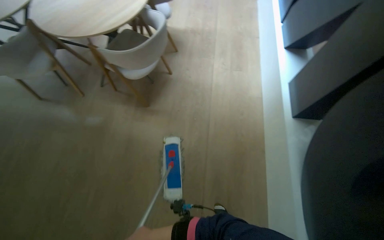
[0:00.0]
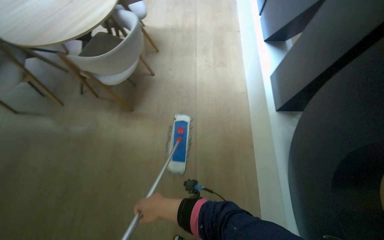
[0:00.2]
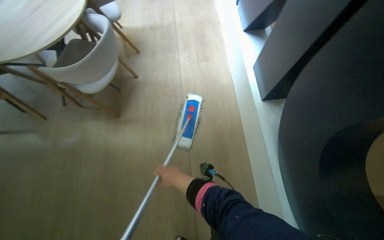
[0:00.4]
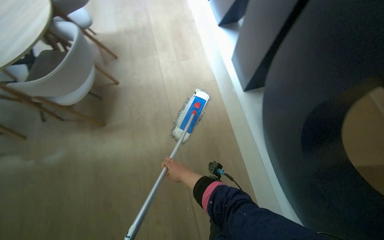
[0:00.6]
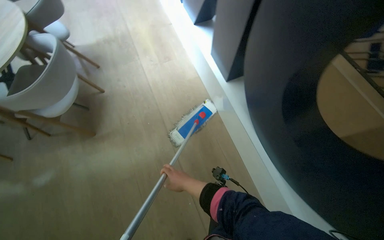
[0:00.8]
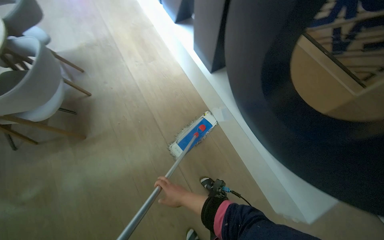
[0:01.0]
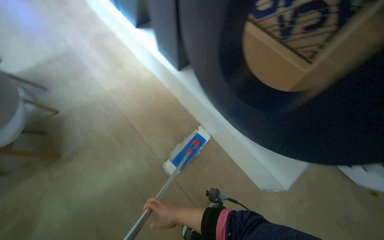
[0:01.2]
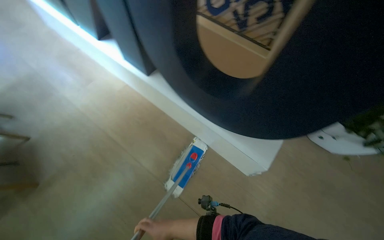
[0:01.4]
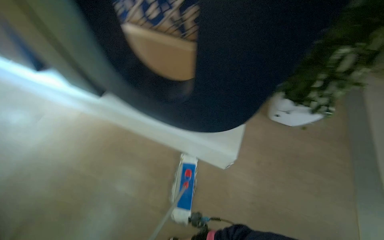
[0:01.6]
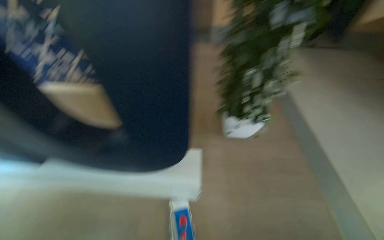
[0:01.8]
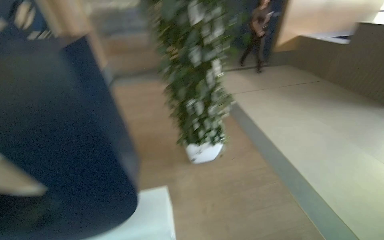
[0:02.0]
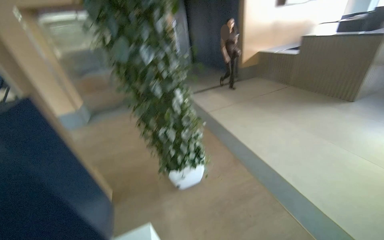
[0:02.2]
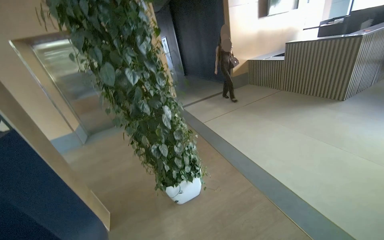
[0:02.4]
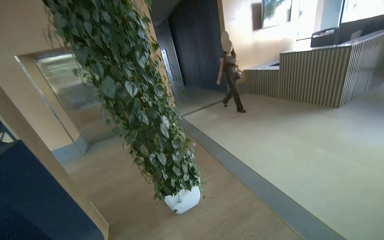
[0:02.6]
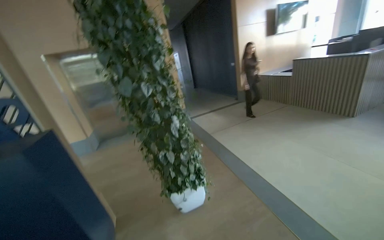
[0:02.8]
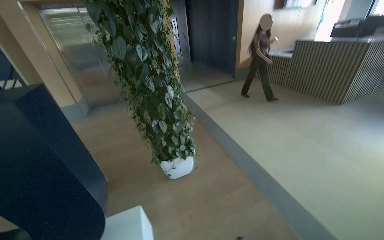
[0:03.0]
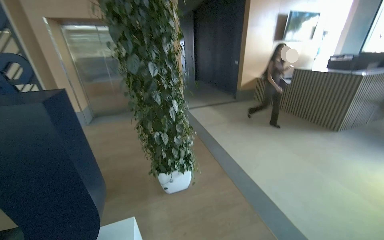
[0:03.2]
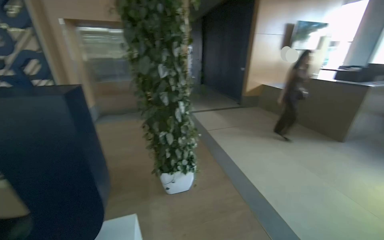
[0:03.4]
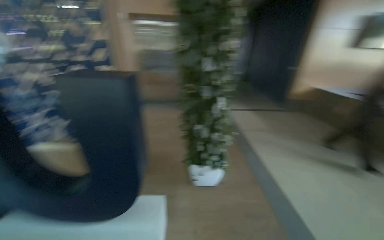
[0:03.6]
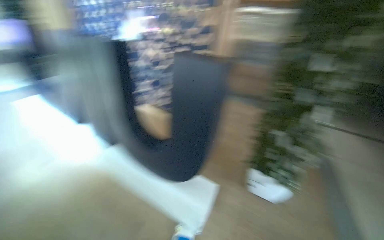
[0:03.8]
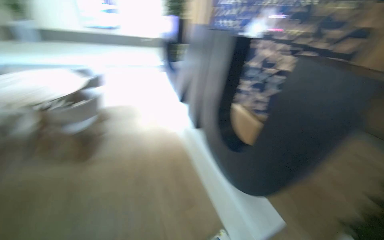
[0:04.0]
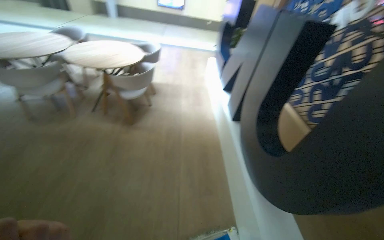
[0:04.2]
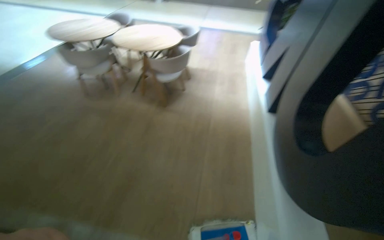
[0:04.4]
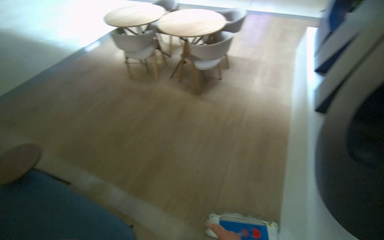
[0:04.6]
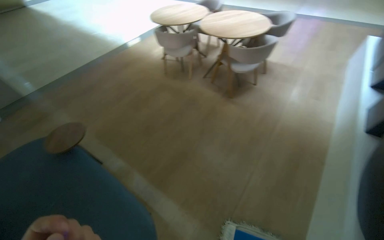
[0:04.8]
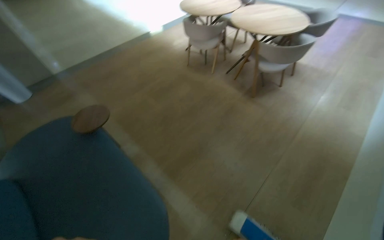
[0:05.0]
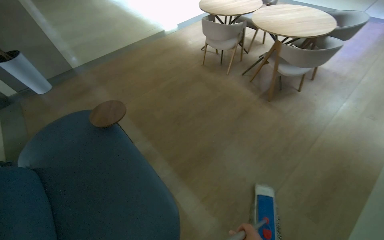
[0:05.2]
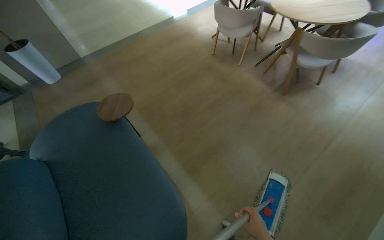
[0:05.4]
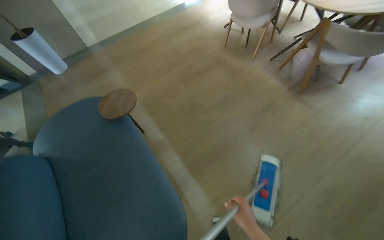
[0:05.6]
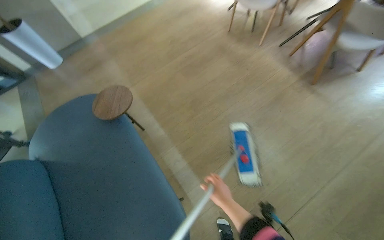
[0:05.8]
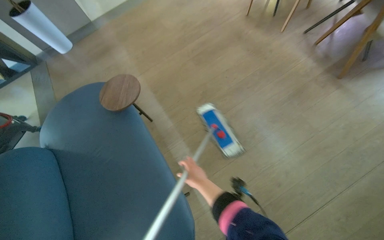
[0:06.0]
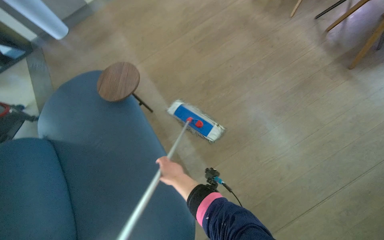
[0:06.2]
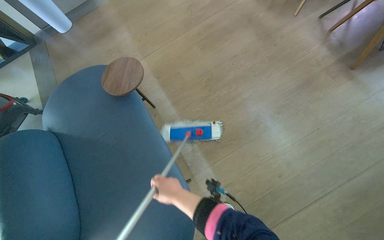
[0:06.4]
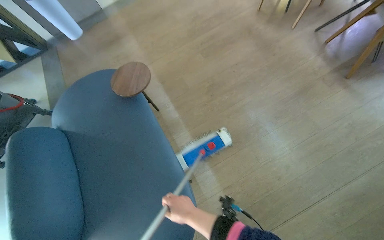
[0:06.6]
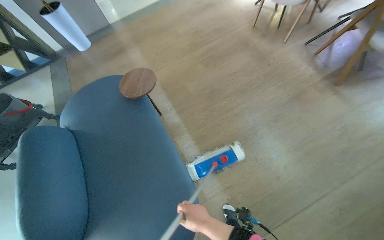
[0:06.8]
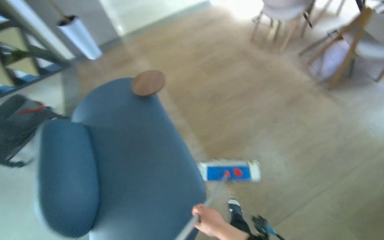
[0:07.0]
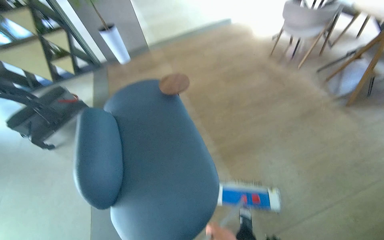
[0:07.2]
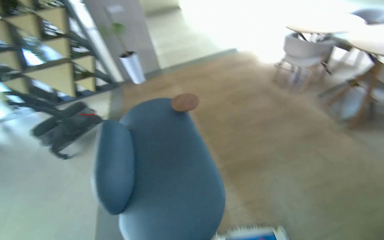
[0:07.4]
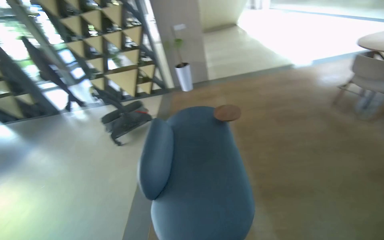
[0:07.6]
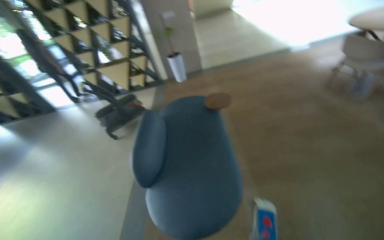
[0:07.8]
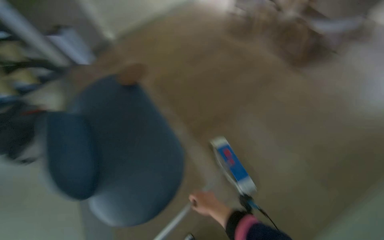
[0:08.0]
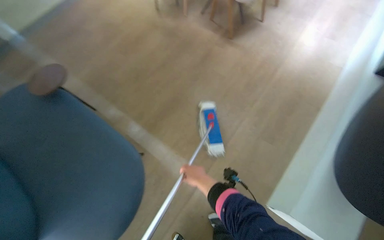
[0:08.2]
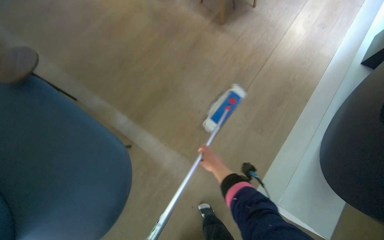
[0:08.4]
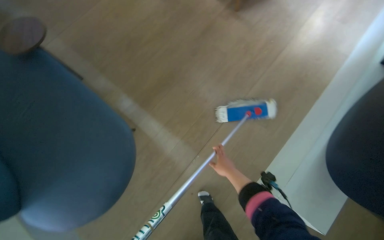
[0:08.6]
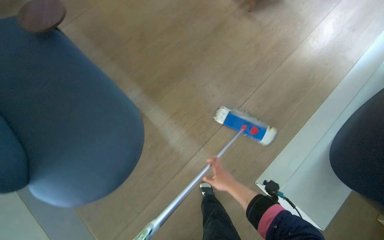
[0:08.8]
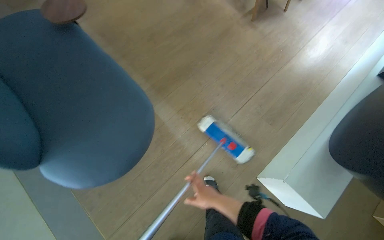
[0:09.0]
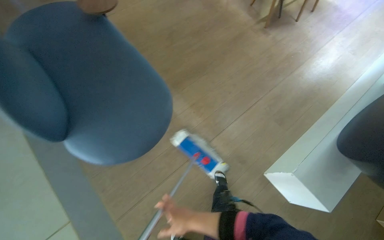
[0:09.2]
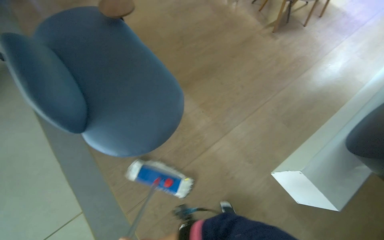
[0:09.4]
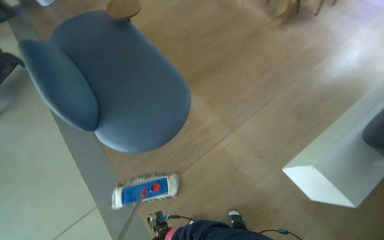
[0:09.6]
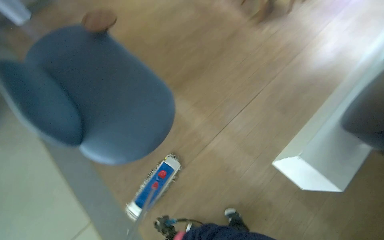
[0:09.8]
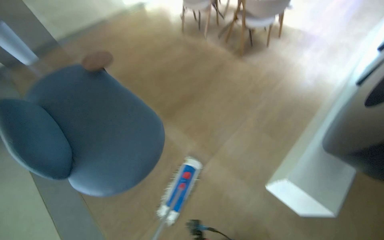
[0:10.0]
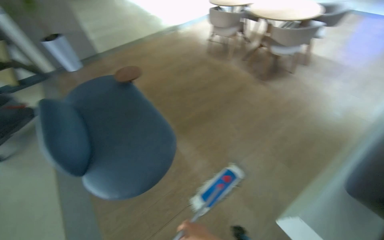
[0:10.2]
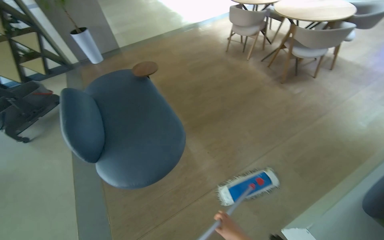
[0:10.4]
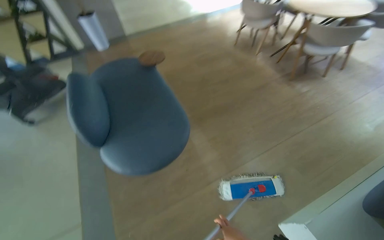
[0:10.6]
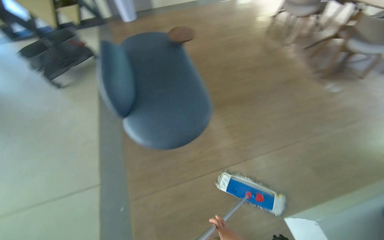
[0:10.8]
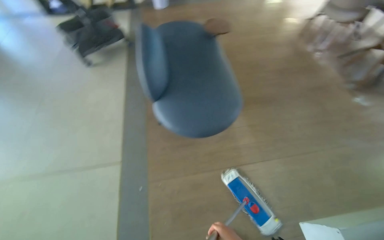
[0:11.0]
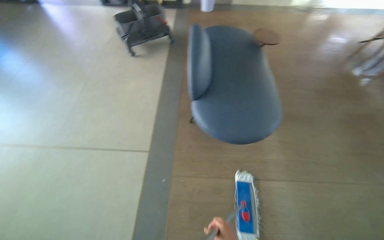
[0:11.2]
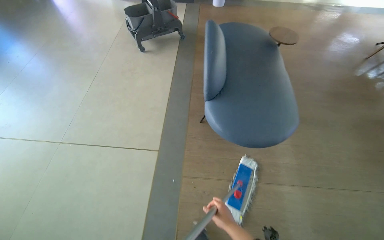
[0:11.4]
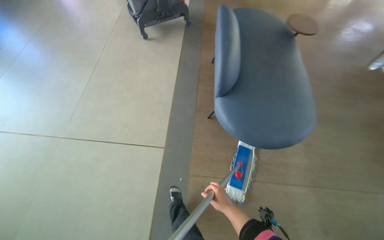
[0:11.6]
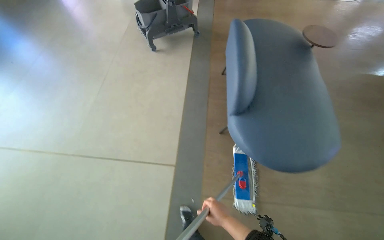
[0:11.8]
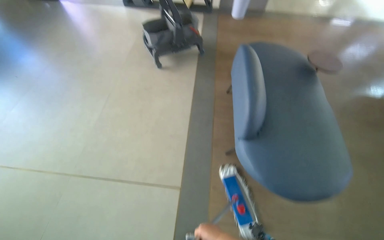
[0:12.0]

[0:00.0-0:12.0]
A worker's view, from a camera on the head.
Job: mopping floor.
The whole recording: Mopping common area floor. The worker mops the floor in the common area, moving around tables and chairs.
0:00.0 to 0:01.6: The head travels about 50 cm. The wearer looks roughly 75 degrees further to the right.
0:01.6 to 0:03.0: The head travels about 50 cm. The wearer's head swings approximately 45 degrees to the right. The view tilts roughly 30 degrees upward.
0:03.0 to 0:04.4: The head rotates about 120 degrees to the left.
0:04.4 to 0:06.0: The camera travels about 50 cm. The head turns to the left by approximately 50 degrees. The wearer looks some 20 degrees further downward.
0:06.0 to 0:07.6: The camera travels roughly 70 cm. The head rotates roughly 30 degrees to the left. The wearer looks roughly 25 degrees further upward.
0:07.6 to 0:09.0: The wearer's head swings about 35 degrees to the right. The view tips downward by about 25 degrees.
0:09.0 to 0:10.4: The camera pitches upward, by some 20 degrees.
0:10.4 to 0:12.0: The camera is carried about 90 cm. The head rotates approximately 35 degrees to the left.

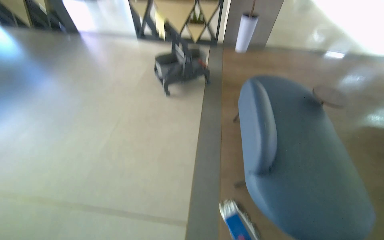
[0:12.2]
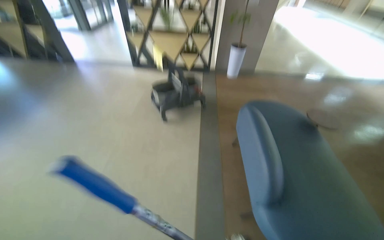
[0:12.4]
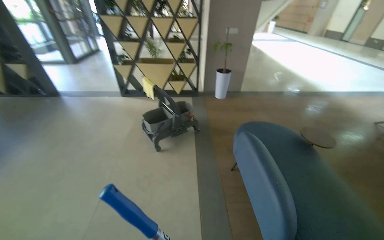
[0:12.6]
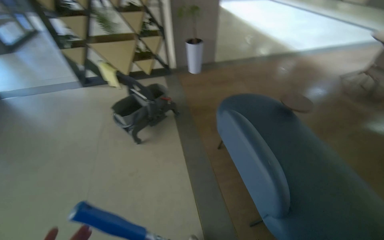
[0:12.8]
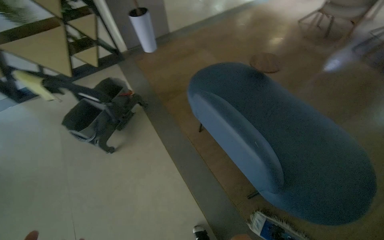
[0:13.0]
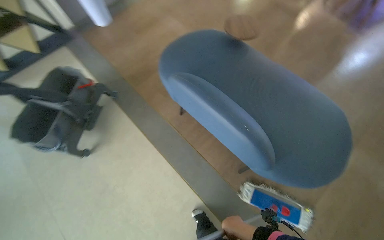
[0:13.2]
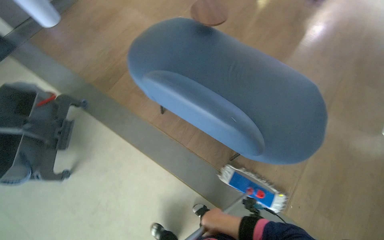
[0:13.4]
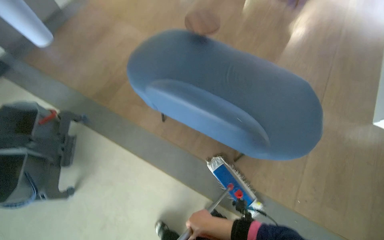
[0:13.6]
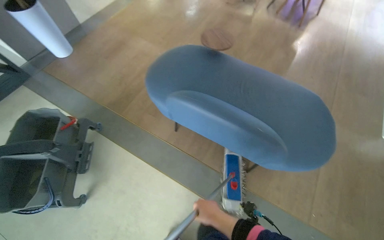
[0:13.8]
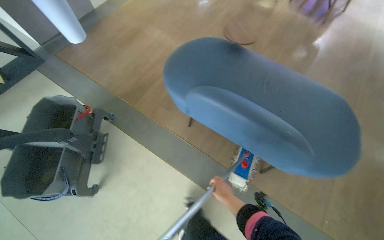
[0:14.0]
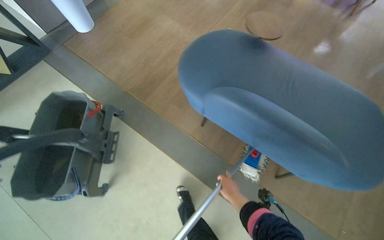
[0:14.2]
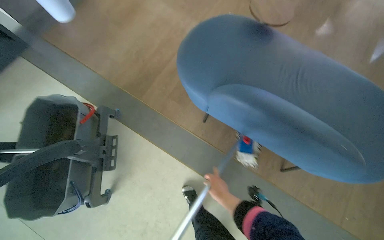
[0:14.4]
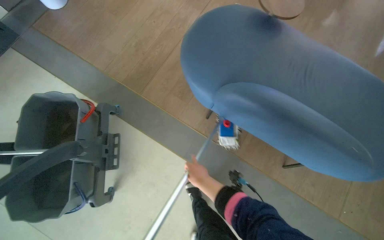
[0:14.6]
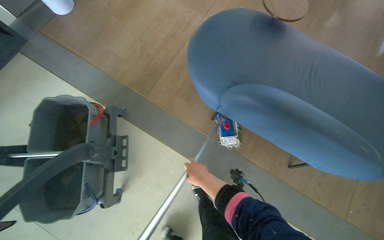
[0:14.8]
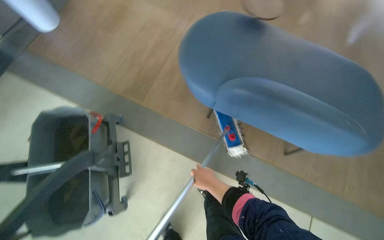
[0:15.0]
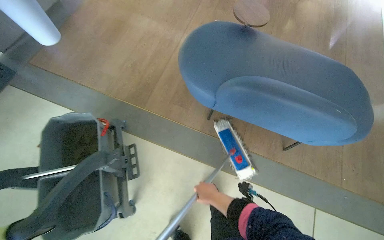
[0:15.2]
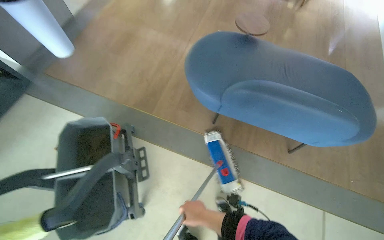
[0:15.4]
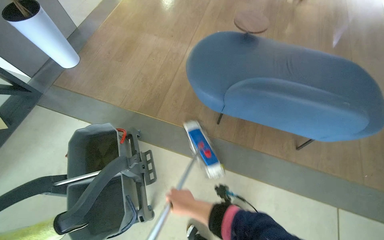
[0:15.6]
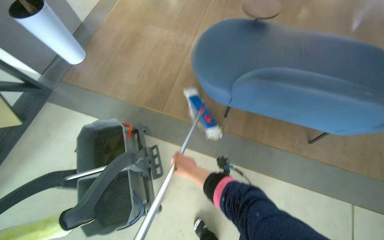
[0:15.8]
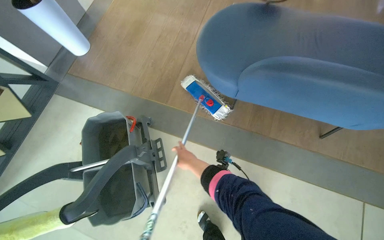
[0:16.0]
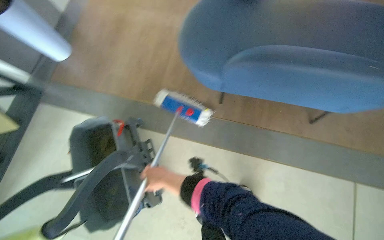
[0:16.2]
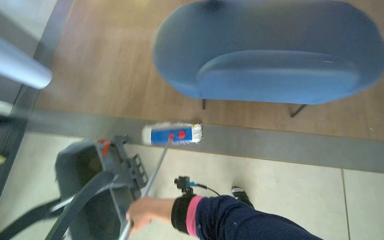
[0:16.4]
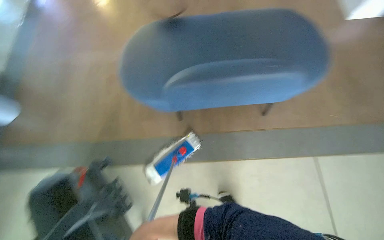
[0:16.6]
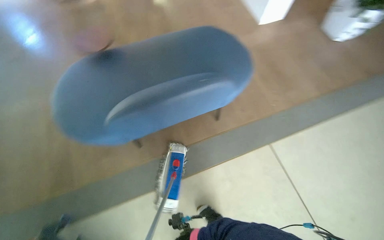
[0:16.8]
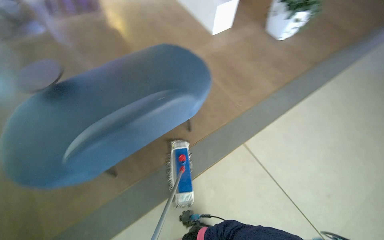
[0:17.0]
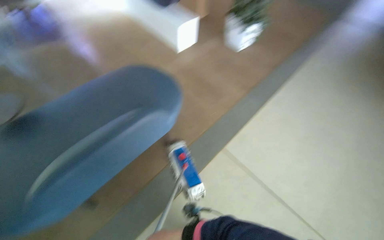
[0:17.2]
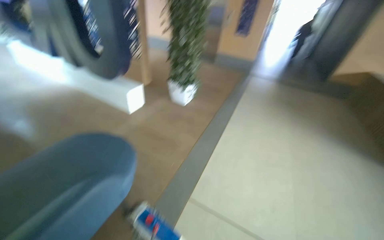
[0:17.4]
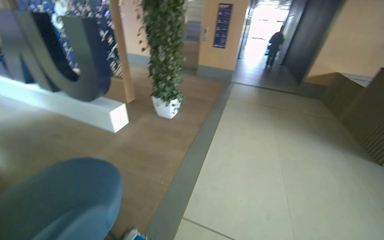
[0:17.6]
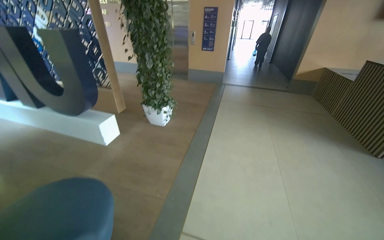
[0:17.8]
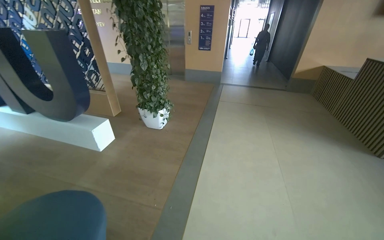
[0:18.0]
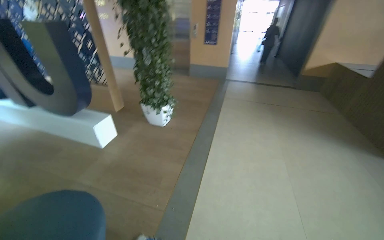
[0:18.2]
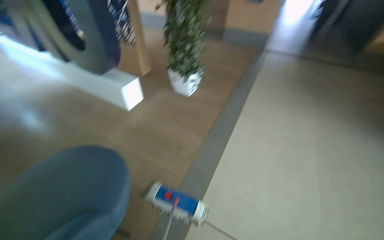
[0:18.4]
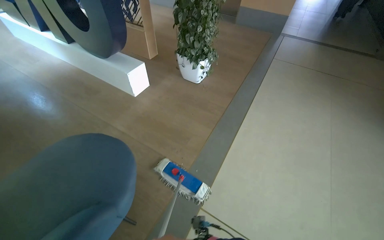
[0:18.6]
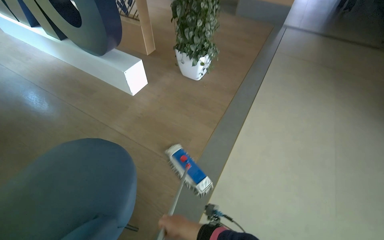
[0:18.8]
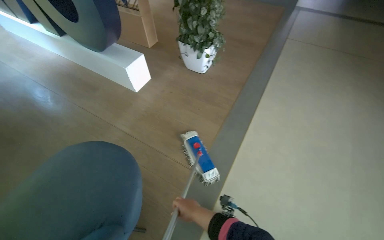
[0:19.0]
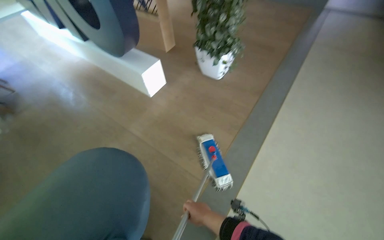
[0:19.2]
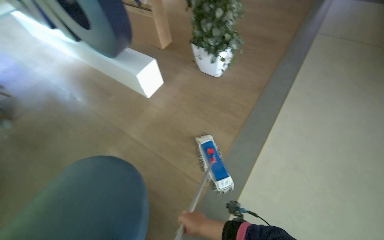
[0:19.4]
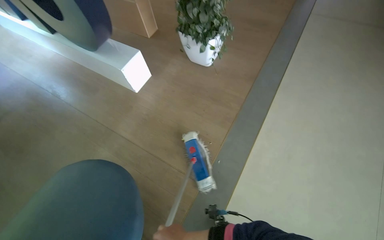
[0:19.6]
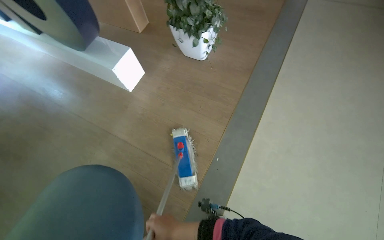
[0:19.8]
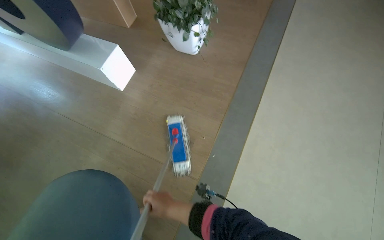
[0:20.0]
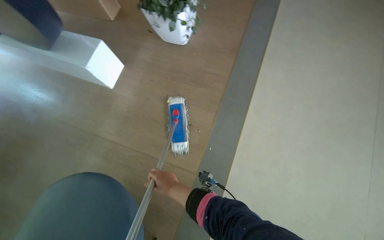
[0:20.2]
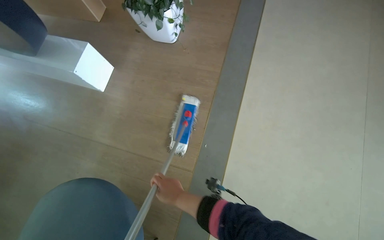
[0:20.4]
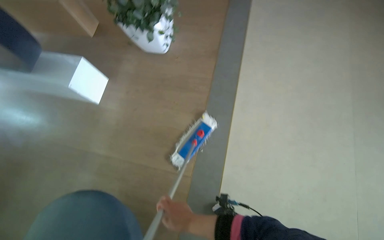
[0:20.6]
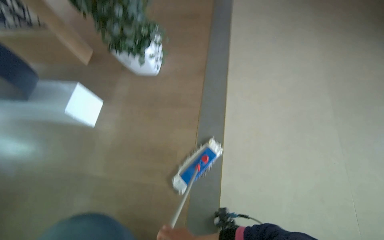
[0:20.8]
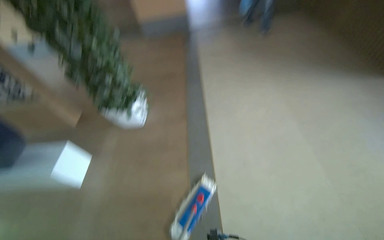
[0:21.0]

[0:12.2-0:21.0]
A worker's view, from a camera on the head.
Job: mopping floor.
The whole recording: Mopping common area floor. The worker mops the floor in the common area, moving around tables and chairs.
0:12.2 to 0:13.6: The wearer moves some 70 cm. The head turns to the right by some 70 degrees. The view tips downward by about 15 degrees.
0:13.6 to 0:15.2: The camera is carried to the left, some 60 cm.
0:15.2 to 0:16.6: The scene rotates counterclockwise by about 25 degrees.
0:18.0 to 0:19.6: The camera is carried some 60 cm. The camera sweeps to the left, by approximately 20 degrees. The view tilts about 30 degrees downward.
0:19.6 to 0:21.0: The camera pitches upward, by about 15 degrees. Everything in view rotates approximately 30 degrees counterclockwise.
